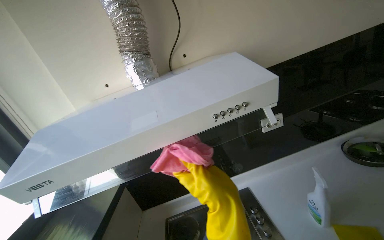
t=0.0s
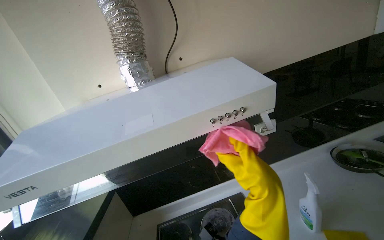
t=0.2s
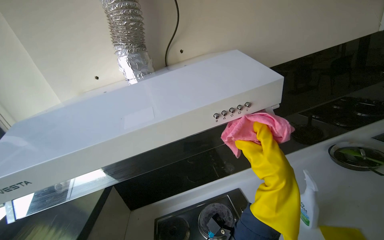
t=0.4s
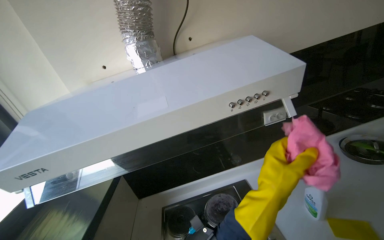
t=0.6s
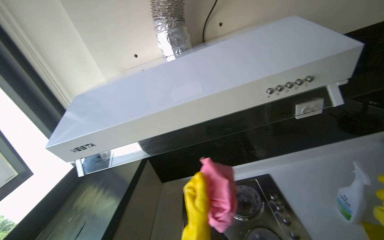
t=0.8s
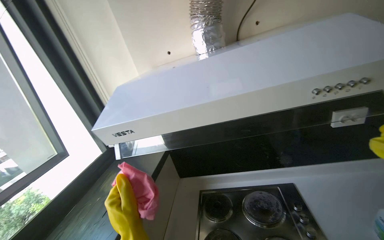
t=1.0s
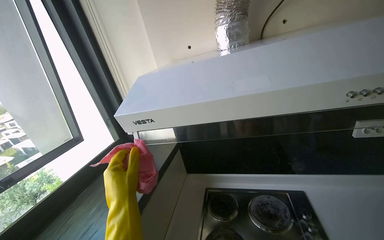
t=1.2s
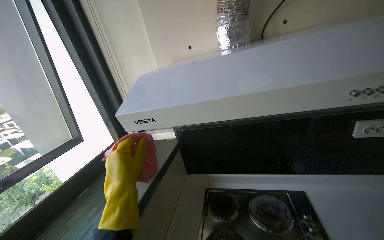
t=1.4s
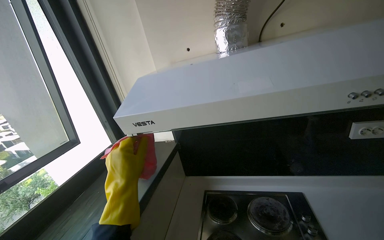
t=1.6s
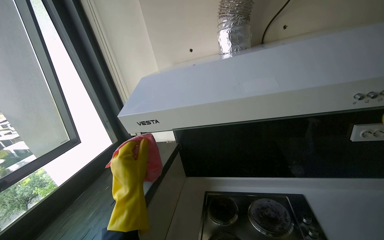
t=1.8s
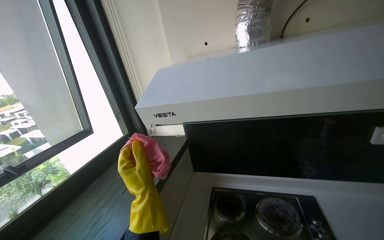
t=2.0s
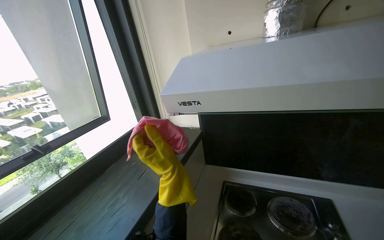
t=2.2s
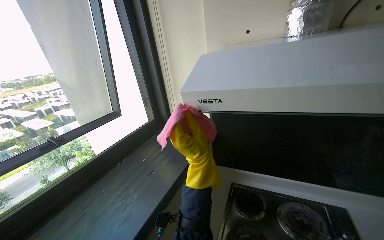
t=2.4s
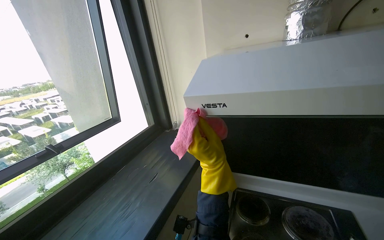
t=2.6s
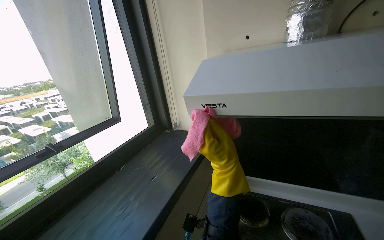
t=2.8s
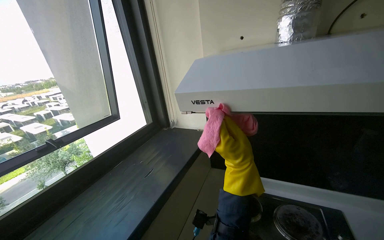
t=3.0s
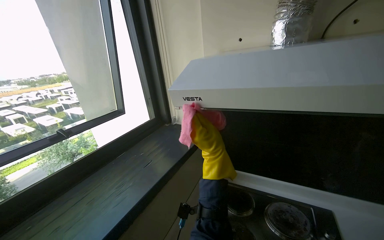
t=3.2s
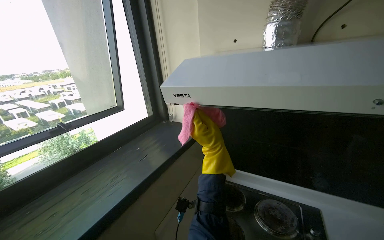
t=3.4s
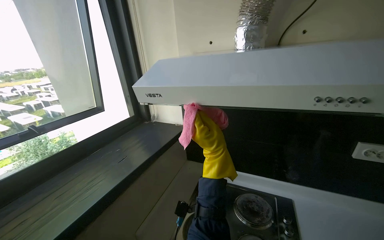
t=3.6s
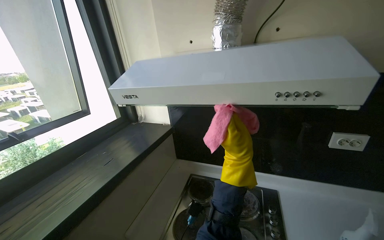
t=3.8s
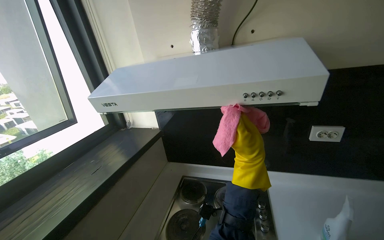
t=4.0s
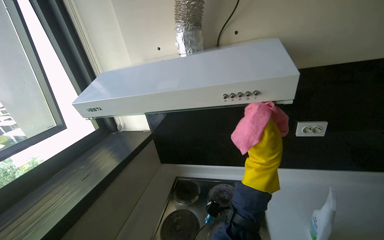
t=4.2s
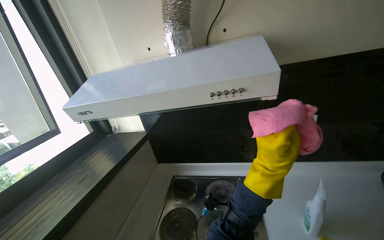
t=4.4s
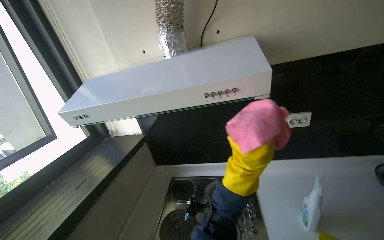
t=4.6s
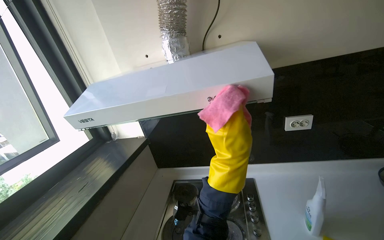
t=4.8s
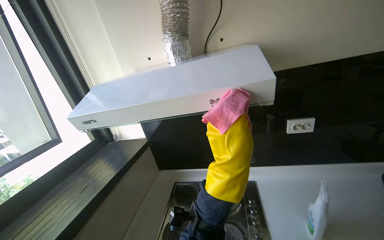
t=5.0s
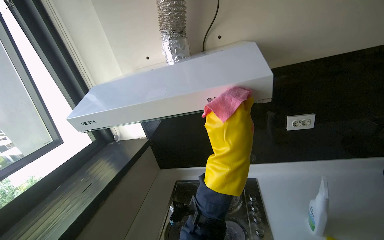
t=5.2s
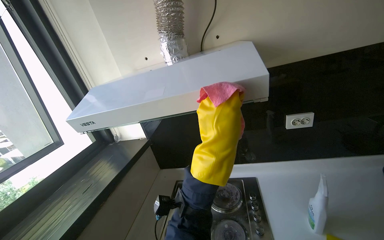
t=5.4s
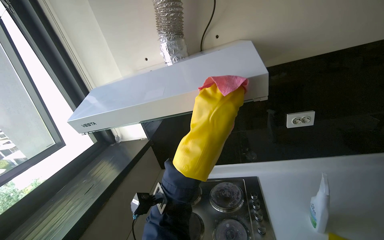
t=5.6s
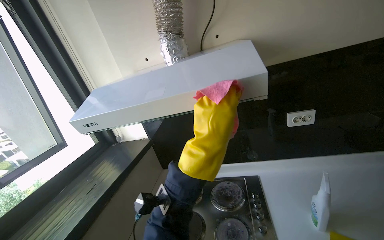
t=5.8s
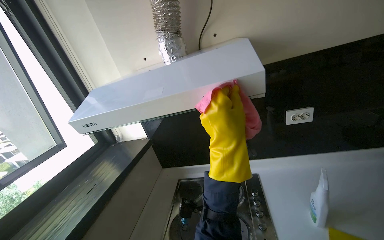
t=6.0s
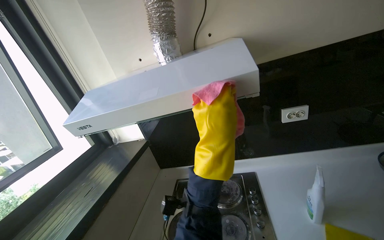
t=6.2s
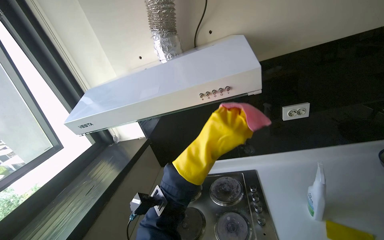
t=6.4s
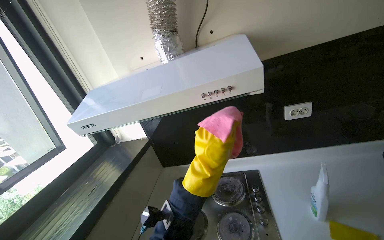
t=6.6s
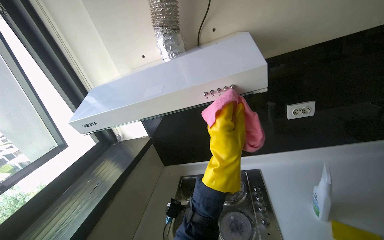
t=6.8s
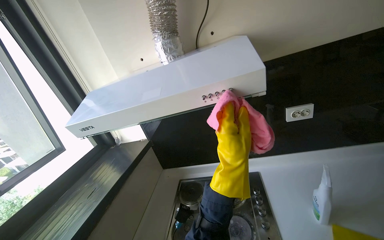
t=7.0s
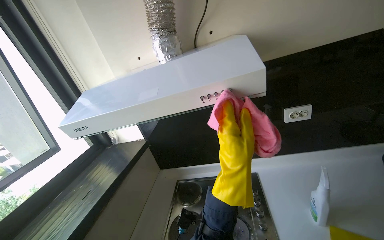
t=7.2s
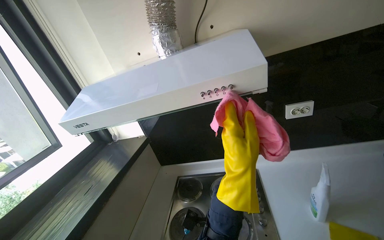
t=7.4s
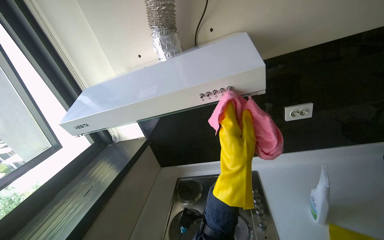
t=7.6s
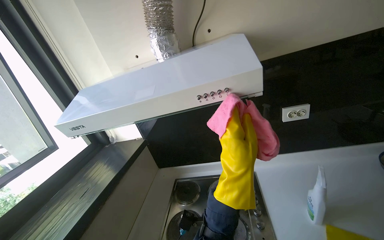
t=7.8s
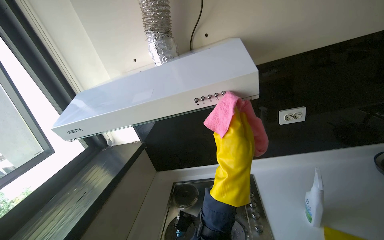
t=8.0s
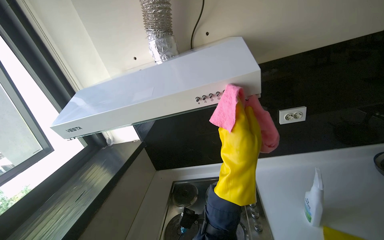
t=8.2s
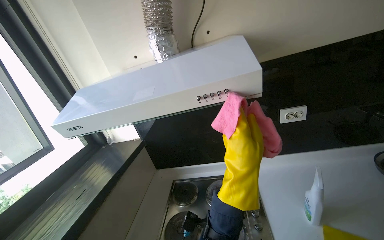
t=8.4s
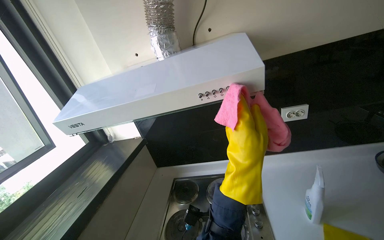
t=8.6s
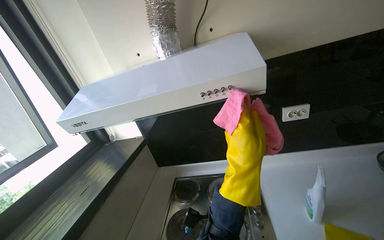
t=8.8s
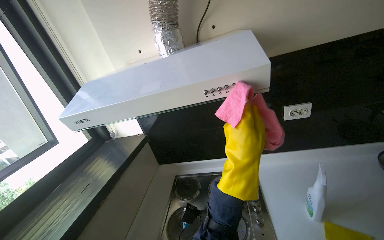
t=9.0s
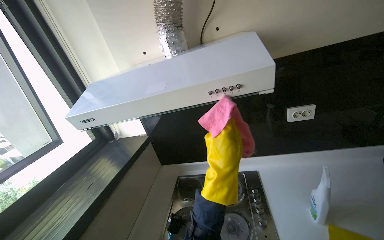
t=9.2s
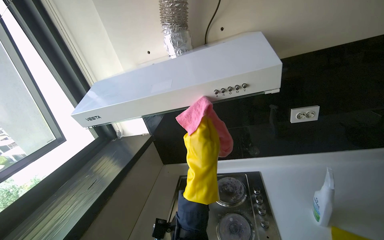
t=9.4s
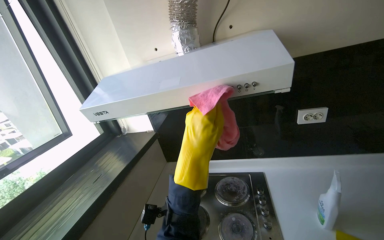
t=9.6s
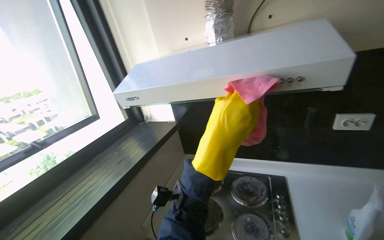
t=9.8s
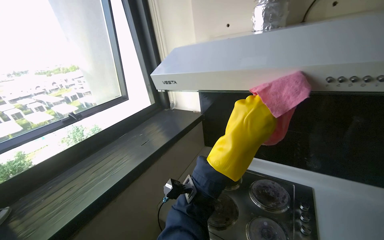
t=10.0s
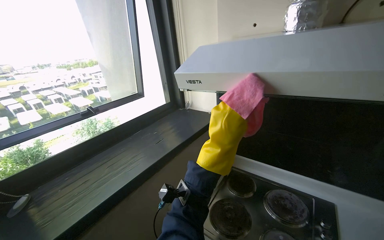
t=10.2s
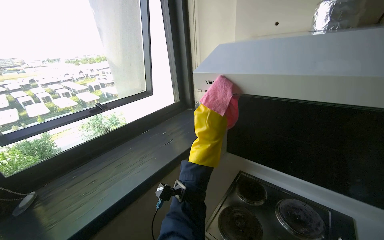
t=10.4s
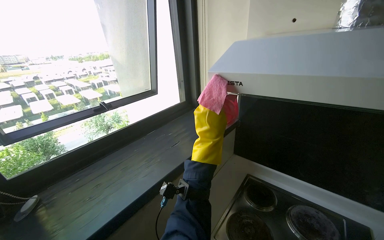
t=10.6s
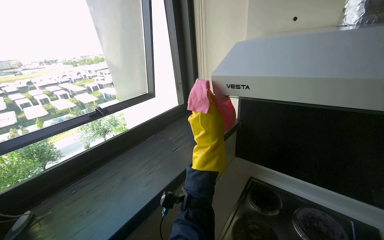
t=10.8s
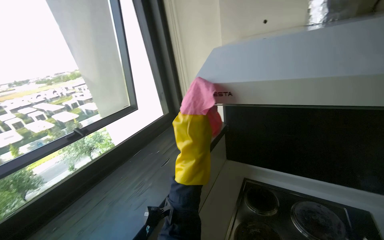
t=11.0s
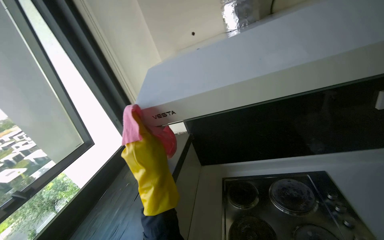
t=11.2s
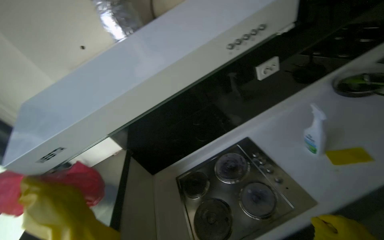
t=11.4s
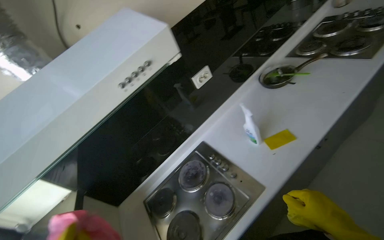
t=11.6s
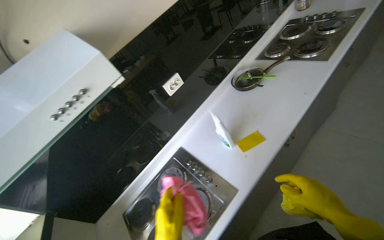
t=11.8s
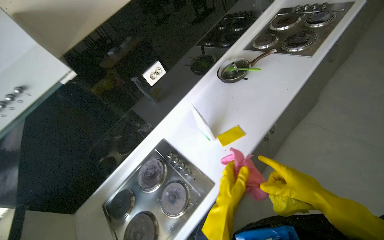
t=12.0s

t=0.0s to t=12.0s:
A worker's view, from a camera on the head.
Job: cleaning kitchen.
The whole recording: Cleaning kitchen range hood. The worker sprays cleaner and wipes the kitchen range hood with a cloth.
t=0.0s to t=1.6s: The head rotates about 20 degrees to the left.
t=1.6s to t=3.0s: The right hand shifts some 25 cm to the right and farther from the camera.
t=3.0s to t=4.4s: The right hand is displaced to the right and nearer to the camera by approximately 50 cm.
t=4.4s to t=6.0s: The right hand moves to the left, roughly 15 cm.
t=9.0s to t=10.4s: The head rotates approximately 30 degrees to the left.
t=10.4s to t=12.0s: The wearer looks roughly 80 degrees further to the right.

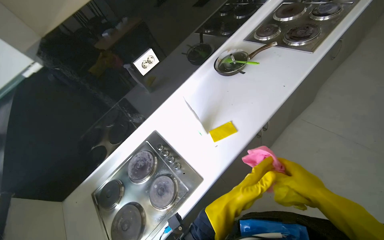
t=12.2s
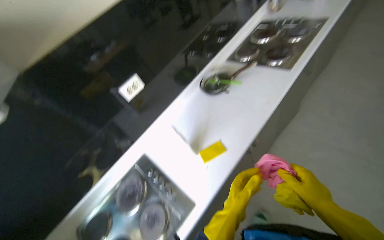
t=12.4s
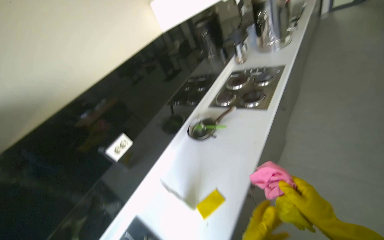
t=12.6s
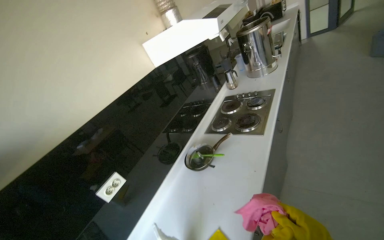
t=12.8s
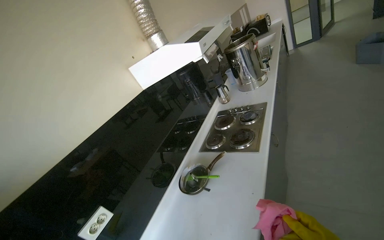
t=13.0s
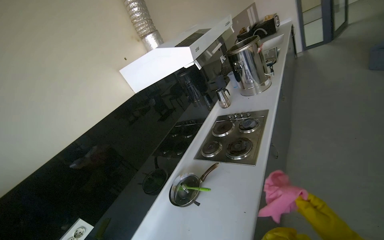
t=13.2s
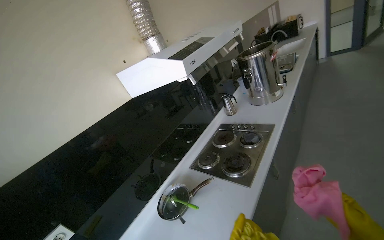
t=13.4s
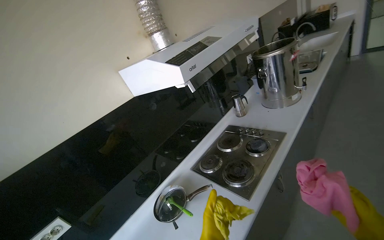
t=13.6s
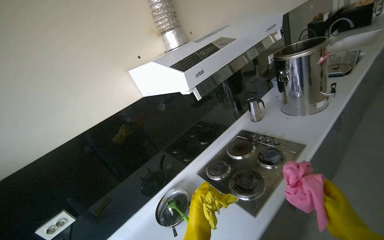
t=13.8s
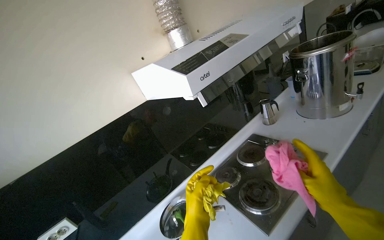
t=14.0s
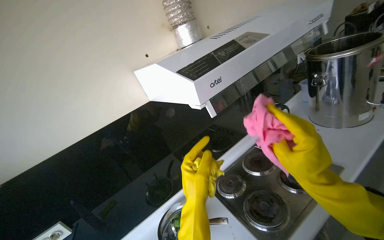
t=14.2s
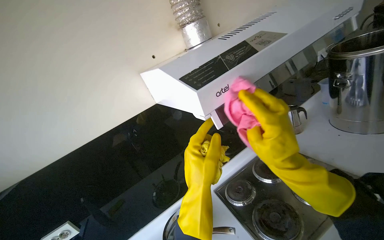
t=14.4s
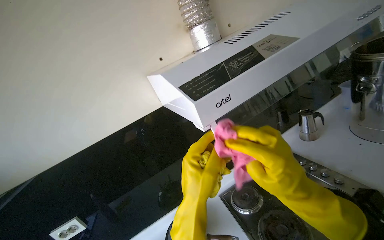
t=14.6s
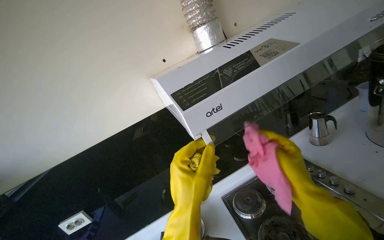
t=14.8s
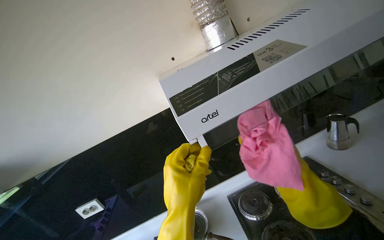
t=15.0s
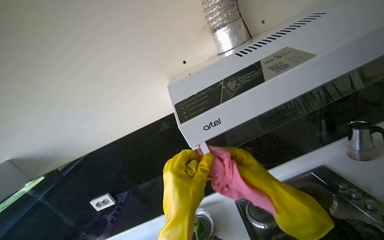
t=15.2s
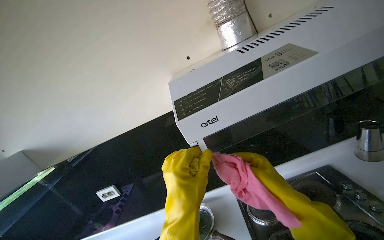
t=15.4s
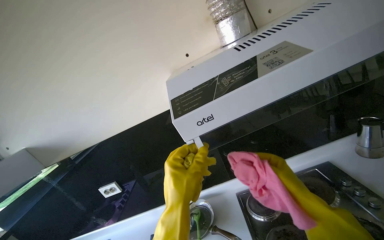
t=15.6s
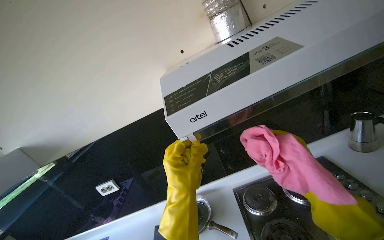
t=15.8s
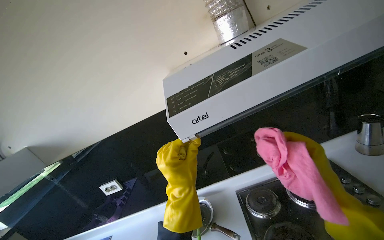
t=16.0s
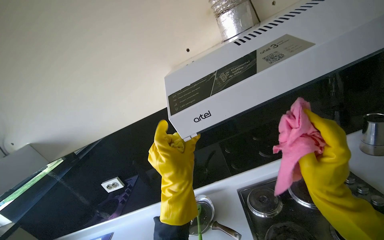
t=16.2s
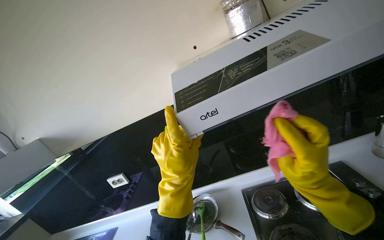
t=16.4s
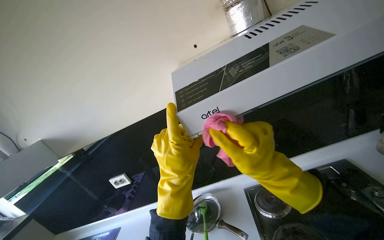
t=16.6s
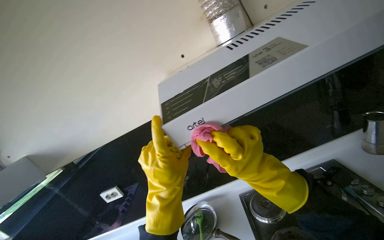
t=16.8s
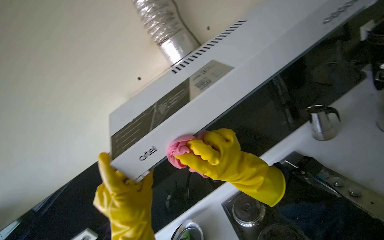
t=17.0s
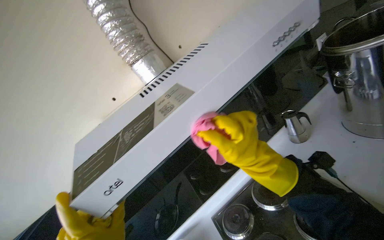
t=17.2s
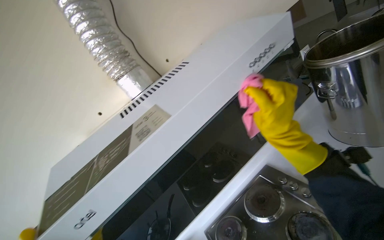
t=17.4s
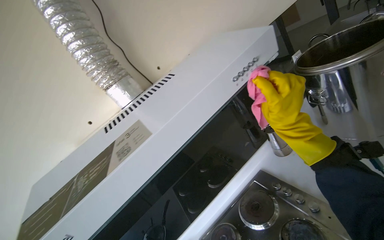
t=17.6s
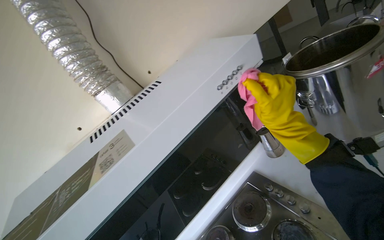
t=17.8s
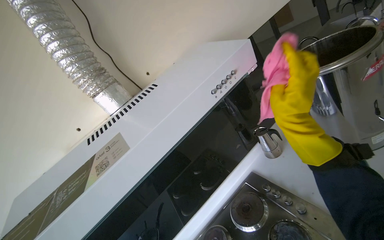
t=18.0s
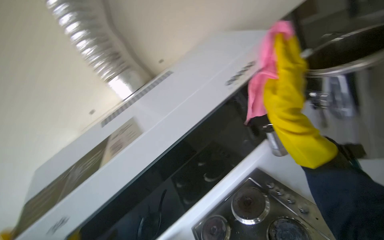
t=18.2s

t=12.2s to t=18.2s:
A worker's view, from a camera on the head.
Job: cleaning kitchen.
The whole recording: Cleaning kitchen range hood. The worker sprays cleaner and wipes the kitchen range hood with a cloth.
t=12.2s to t=13.8s: The camera travels approximately 70 cm. The view tilts about 25 degrees upward.
t=13.8s to t=15.2s: The head turns to the left by some 30 degrees.
t=16.6s to t=18.2s: The head rotates about 25 degrees to the right.

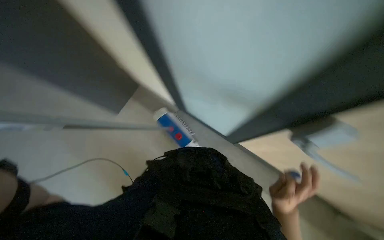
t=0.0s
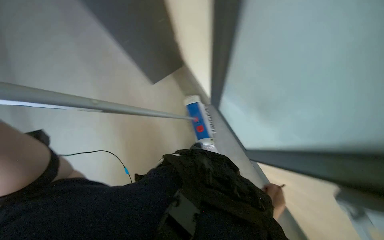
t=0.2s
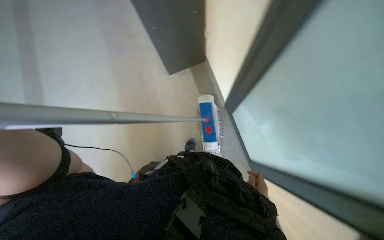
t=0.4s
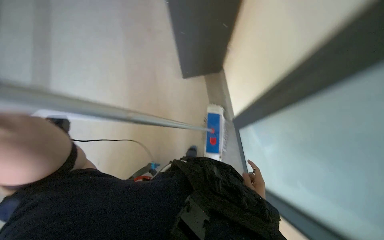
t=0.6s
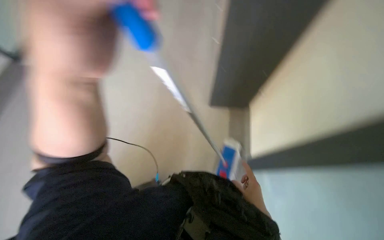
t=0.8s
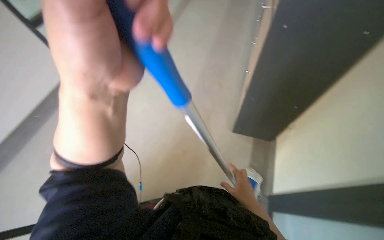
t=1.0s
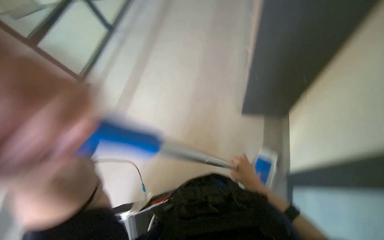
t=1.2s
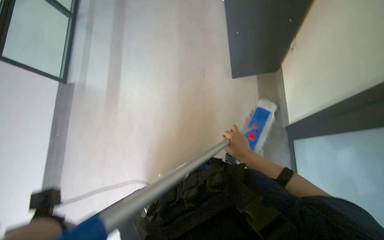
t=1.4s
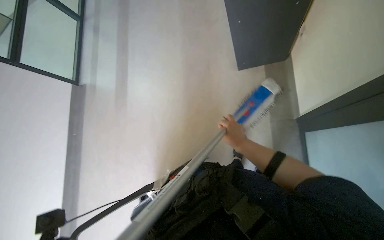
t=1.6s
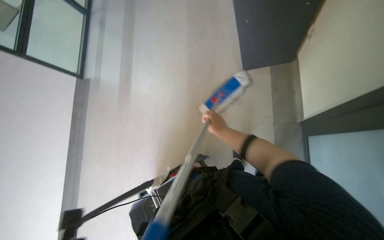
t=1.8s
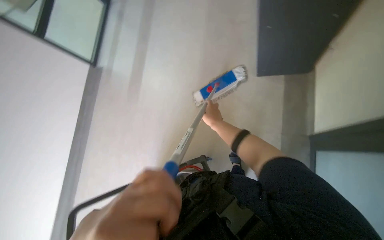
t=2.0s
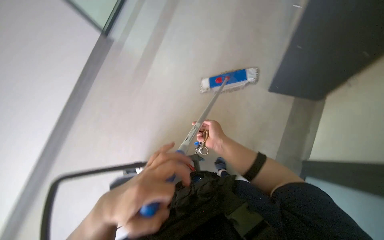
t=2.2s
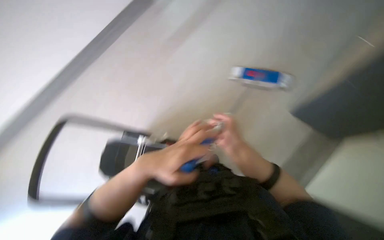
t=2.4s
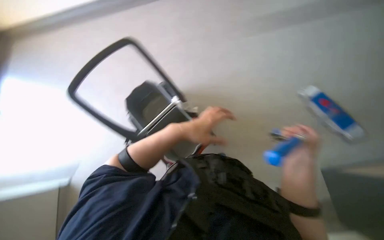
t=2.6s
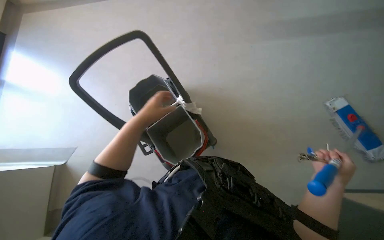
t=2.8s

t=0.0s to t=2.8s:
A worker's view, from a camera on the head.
Job: sweeping floor.
The whole recording: Cleaning floor and managing room items. The worker cleans the floor with a brush, picks up trash, operates doors, and turns on the room lights.
t=0.0s to t=1.4s: The head turns to the left by approximately 35 degrees.
t=1.4s to t=2.8s: The scene rotates clockwise by about 40 degrees.
